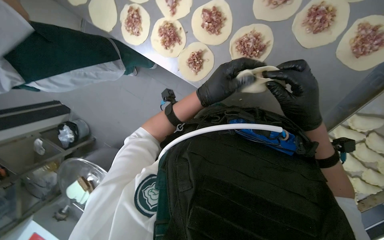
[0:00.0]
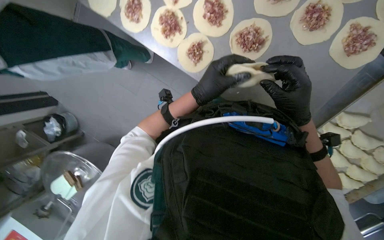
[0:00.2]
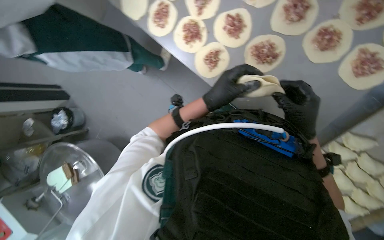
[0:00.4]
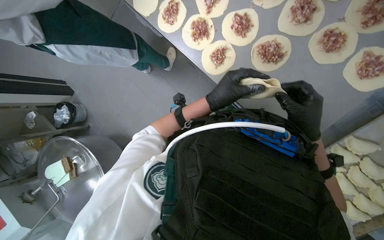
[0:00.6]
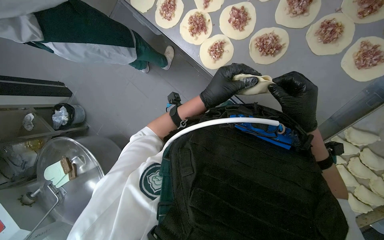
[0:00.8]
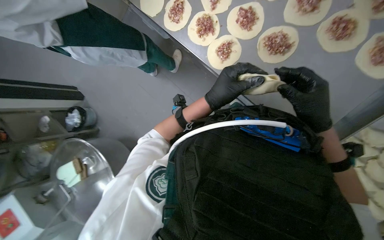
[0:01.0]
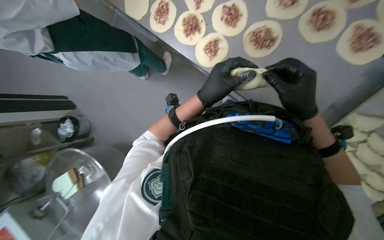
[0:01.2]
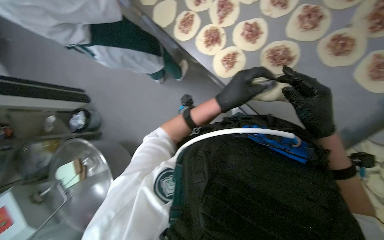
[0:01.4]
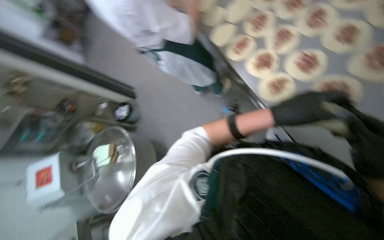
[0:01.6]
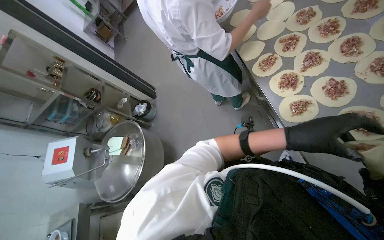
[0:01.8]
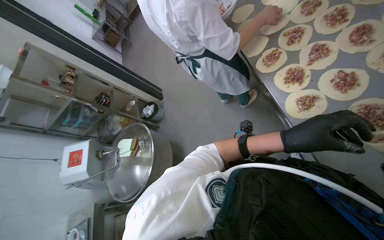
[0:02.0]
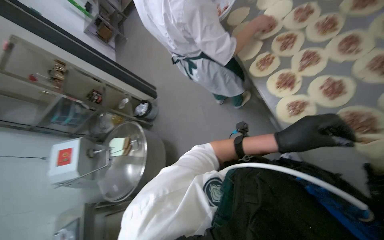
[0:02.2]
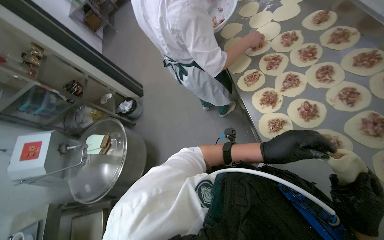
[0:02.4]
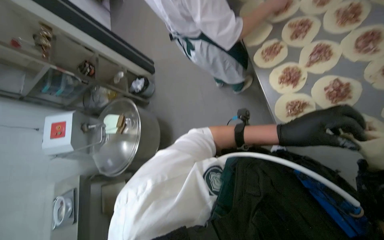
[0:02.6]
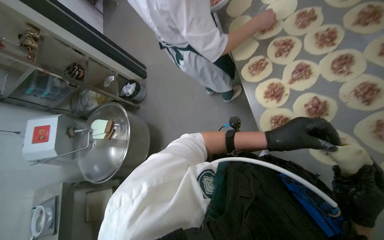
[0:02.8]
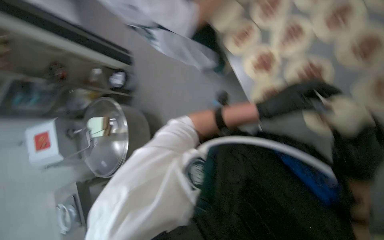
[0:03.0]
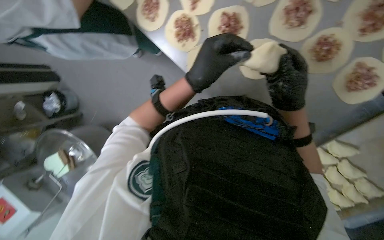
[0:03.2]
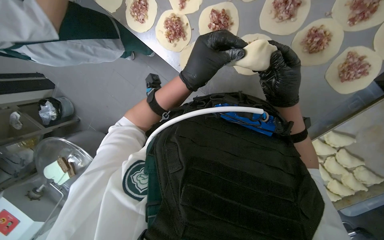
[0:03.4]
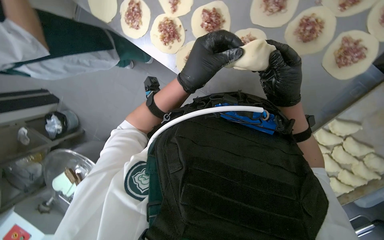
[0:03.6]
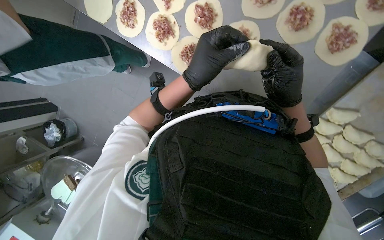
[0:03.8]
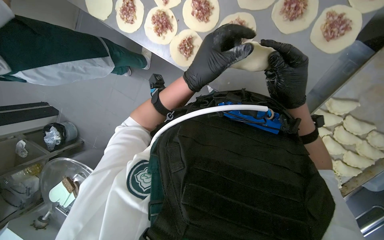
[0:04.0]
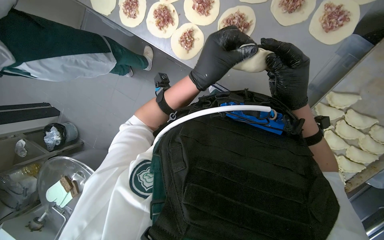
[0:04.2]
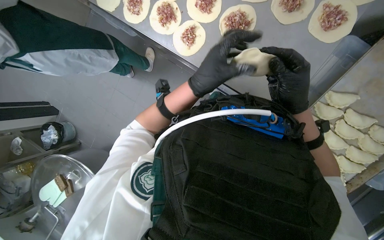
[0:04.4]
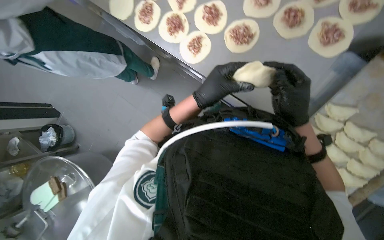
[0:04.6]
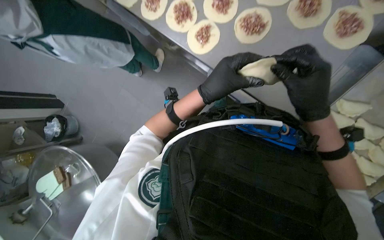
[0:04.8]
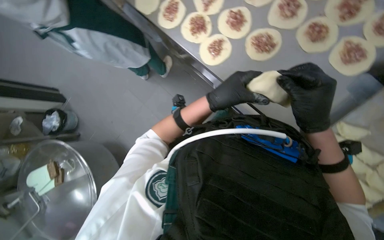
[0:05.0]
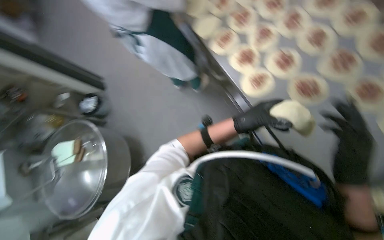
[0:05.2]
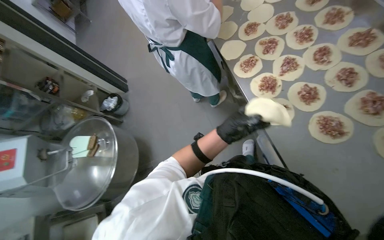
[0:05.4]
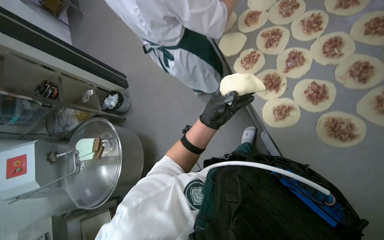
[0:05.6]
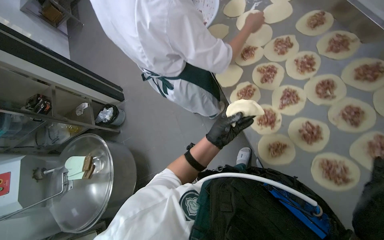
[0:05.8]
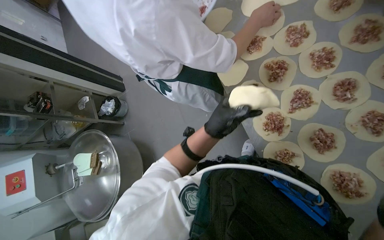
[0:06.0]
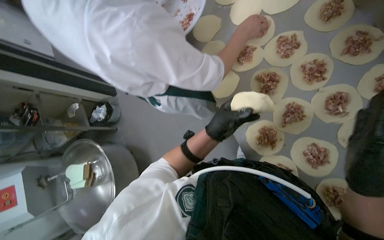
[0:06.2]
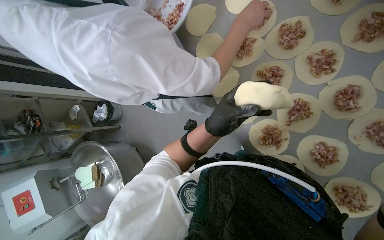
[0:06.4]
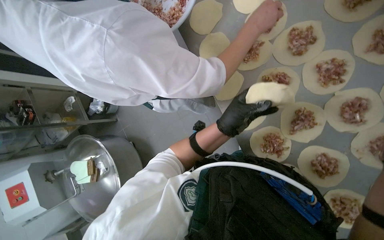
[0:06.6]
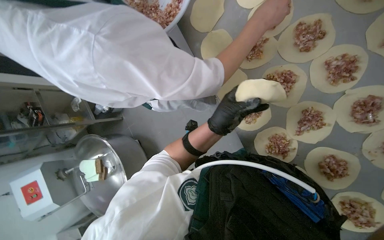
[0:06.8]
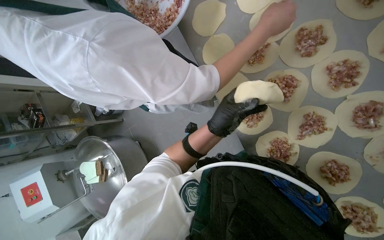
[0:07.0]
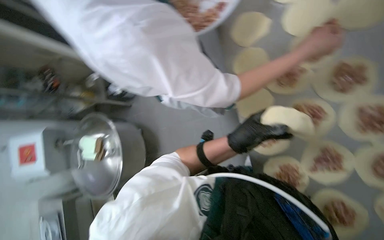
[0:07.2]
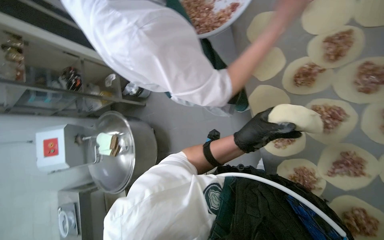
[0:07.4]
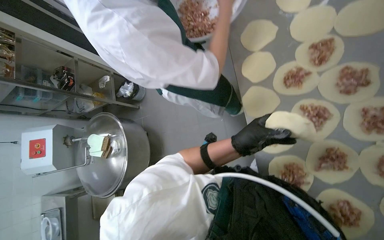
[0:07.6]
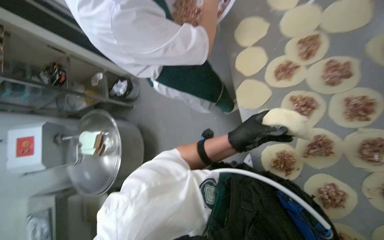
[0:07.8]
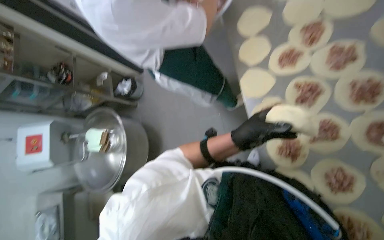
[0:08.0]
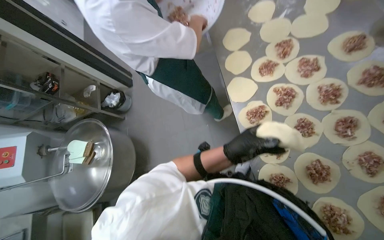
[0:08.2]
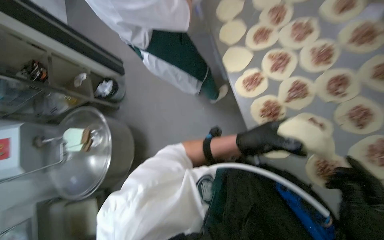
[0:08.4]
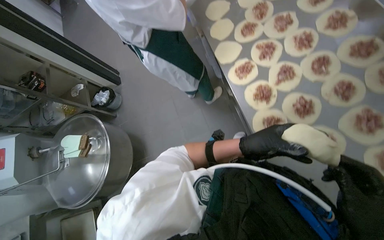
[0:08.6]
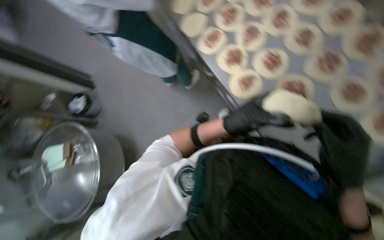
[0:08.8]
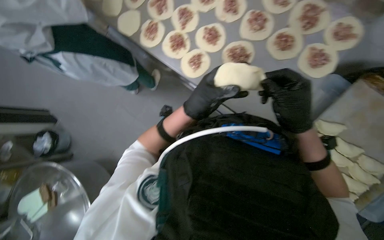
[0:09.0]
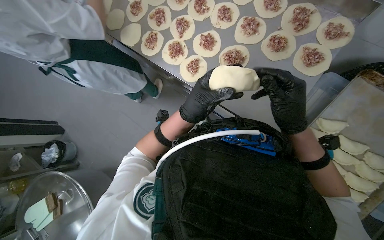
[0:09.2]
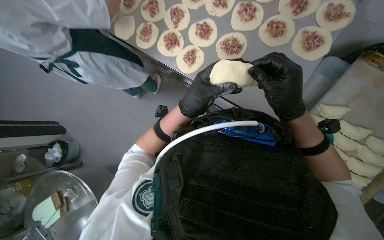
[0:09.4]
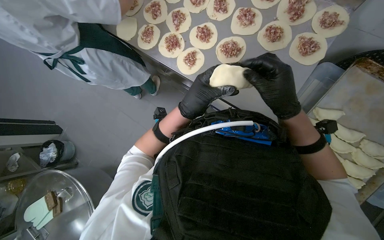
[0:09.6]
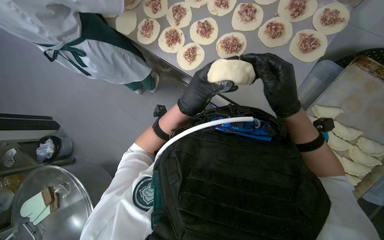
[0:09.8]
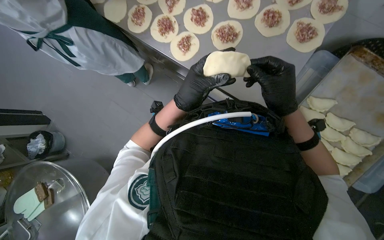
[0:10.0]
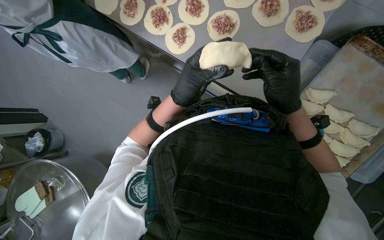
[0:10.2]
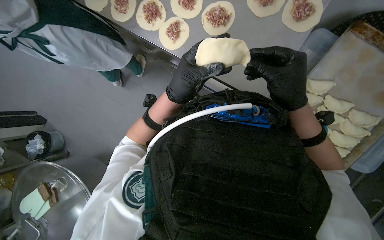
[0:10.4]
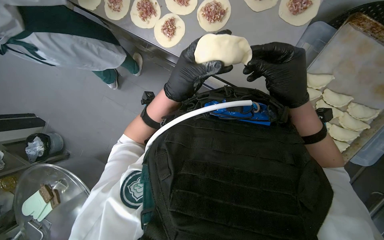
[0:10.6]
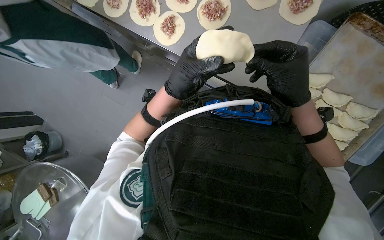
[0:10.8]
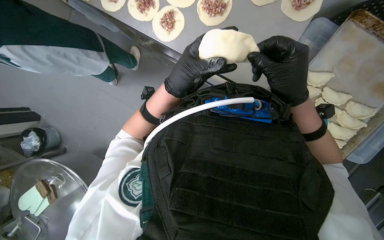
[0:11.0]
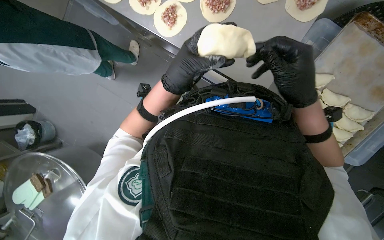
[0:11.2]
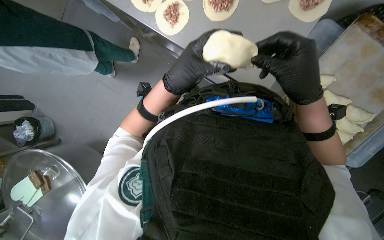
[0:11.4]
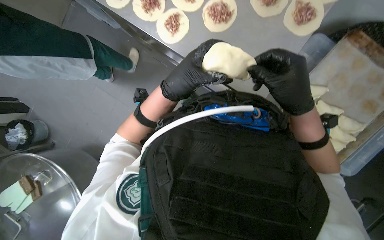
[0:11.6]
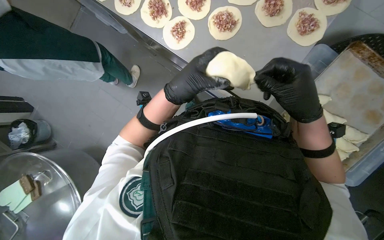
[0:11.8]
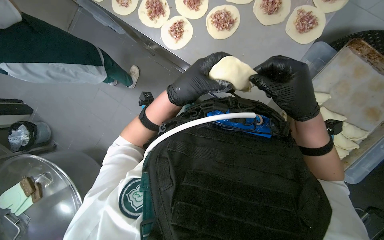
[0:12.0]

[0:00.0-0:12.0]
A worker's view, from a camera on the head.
Job: preparing food.
The whole recording: Folding meat-filled dough into dumplings. The worker folds dough circles filled with meat into dumplings and places them on a tray.
0:00.0 to 0:01.6: The head rotates approximately 30 degrees to the left. The view tilts some 15 degrees upward. The left hand heads down the picture, covering about 10 cm.
0:01.6 to 0:03.0: The camera pitches downward, by about 10 degrees.
0:03.0 to 0:04.4: The scene turns roughly 40 degrees counterclockwise in the picture.
0:04.4 to 0:06.0: The wearer looks about 35 degrees further to the left.
0:07.6 to 0:09.0: The wearer moves roughly 60 cm. The head turns to the right by approximately 45 degrees.
0:09.0 to 0:12.0: The hands work in one place, with small movements.

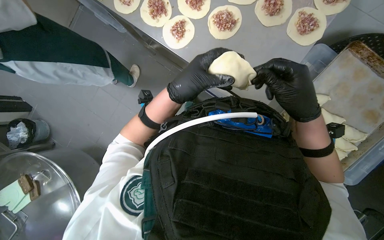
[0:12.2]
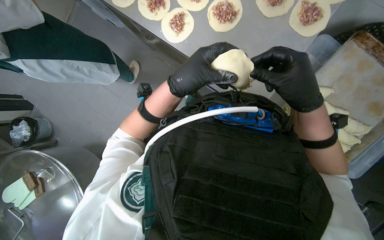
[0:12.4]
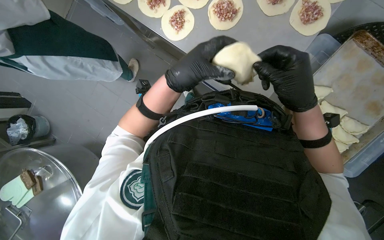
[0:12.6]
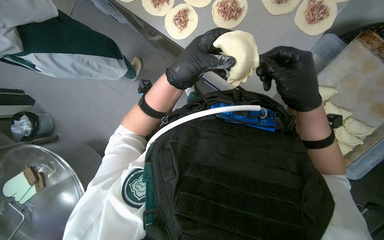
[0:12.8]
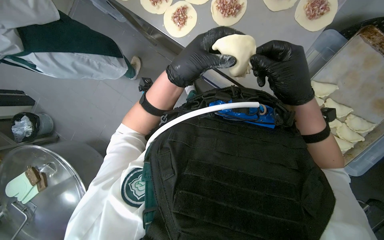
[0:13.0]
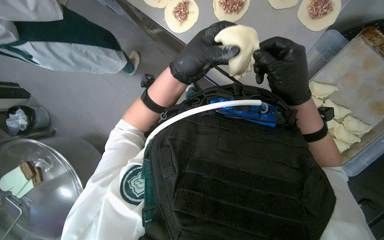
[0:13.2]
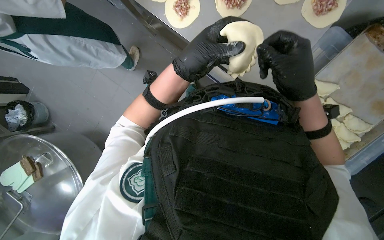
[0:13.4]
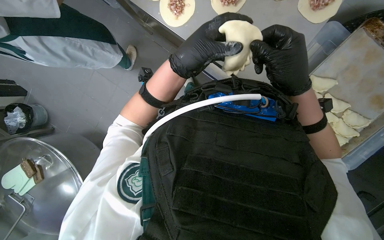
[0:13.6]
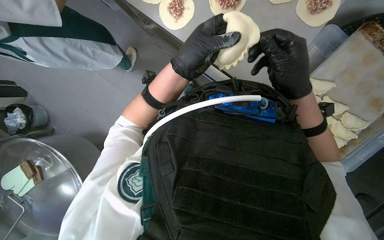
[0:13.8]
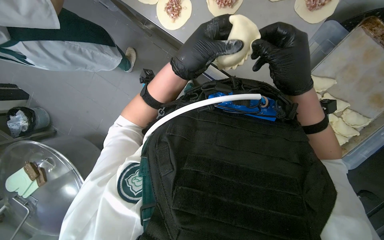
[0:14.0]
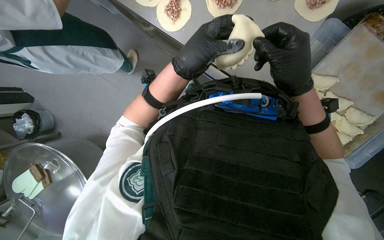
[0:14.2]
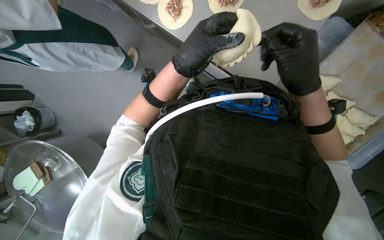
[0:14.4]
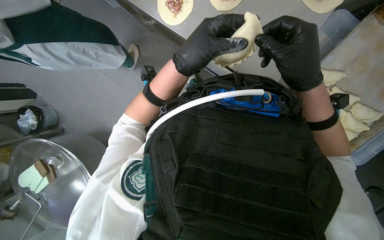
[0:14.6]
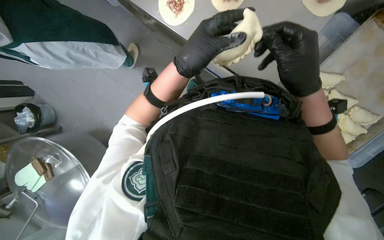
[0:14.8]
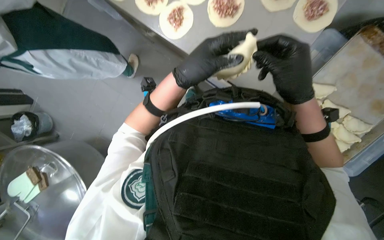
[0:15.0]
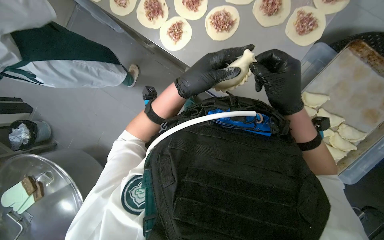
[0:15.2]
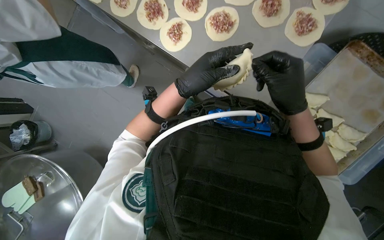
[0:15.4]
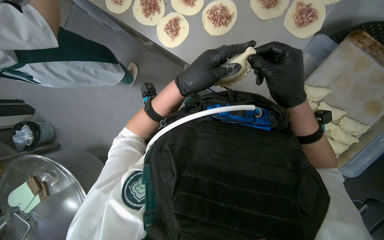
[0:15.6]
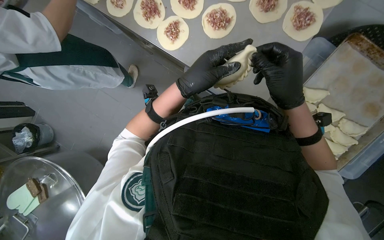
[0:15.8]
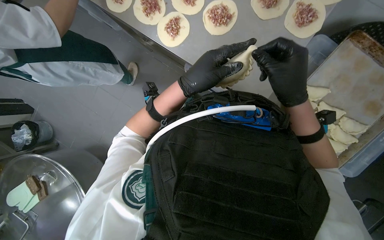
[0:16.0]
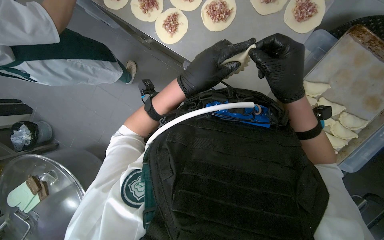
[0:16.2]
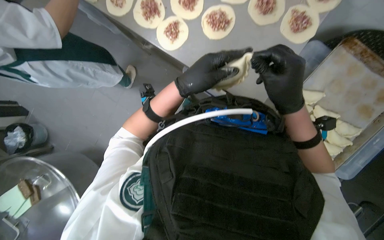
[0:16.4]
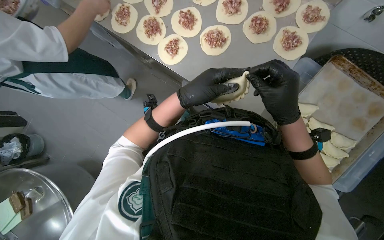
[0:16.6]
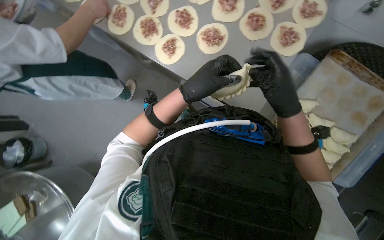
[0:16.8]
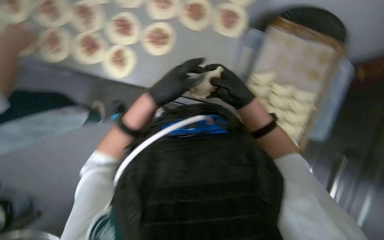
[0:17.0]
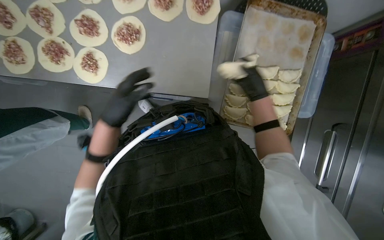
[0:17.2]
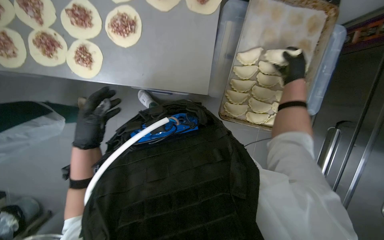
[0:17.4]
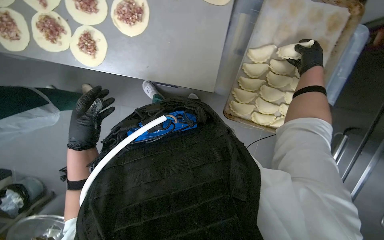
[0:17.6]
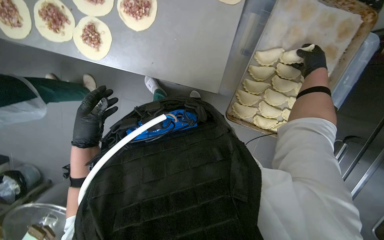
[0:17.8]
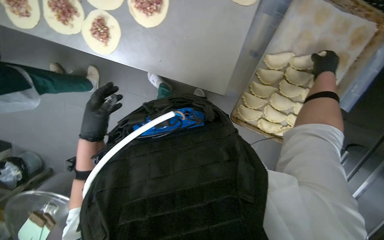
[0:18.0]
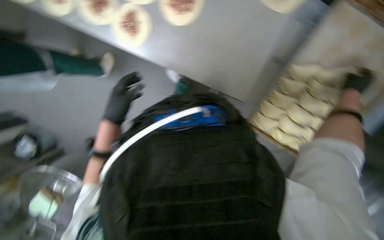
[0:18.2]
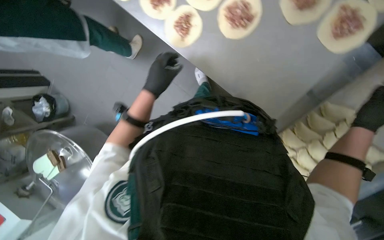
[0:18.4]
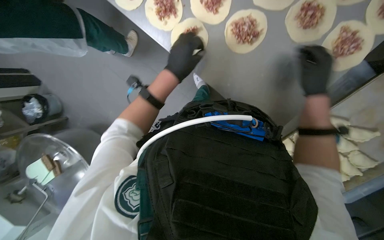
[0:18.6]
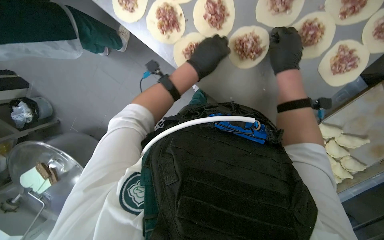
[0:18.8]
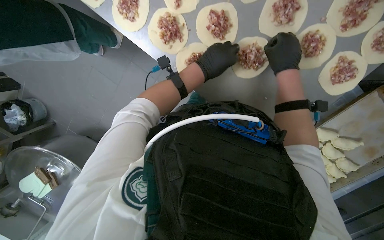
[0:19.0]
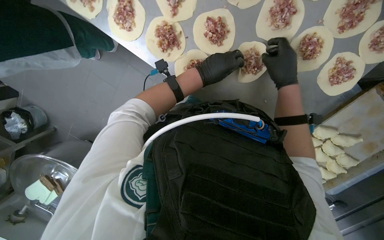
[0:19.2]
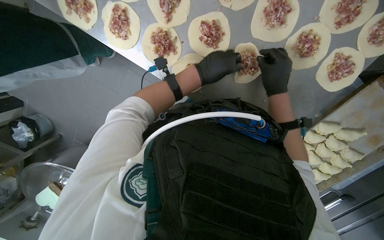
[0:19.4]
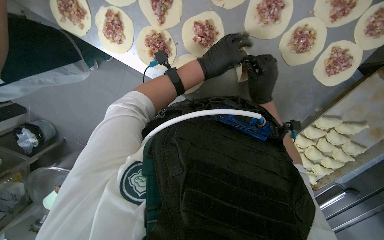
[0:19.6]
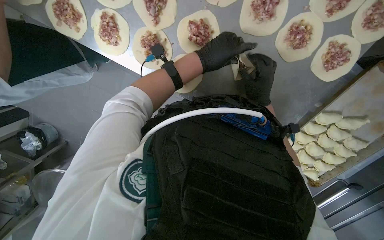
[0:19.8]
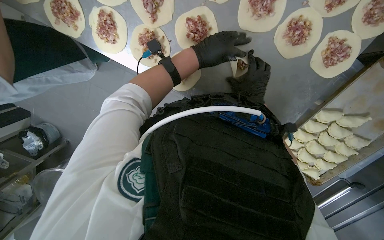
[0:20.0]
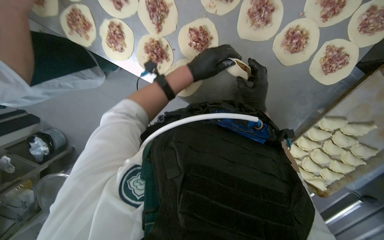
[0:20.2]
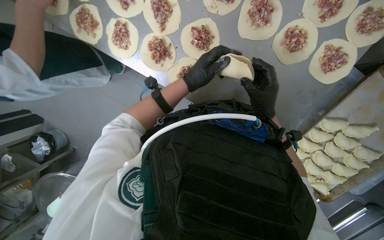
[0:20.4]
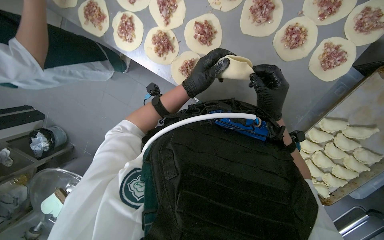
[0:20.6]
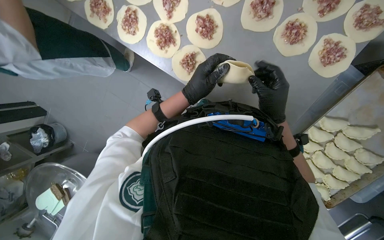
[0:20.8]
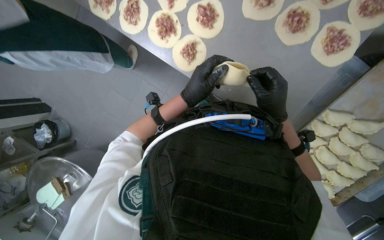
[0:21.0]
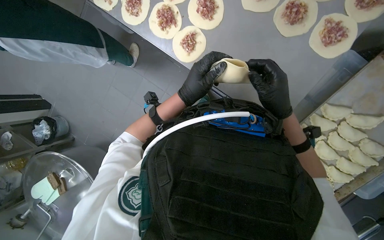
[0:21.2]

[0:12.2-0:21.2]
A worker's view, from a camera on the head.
Job: preparing food.
The whole recording: Folding meat-filled dough into dumplings. The worker folds dough circles filled with meat into dumplings and places them on a tray.
0:12.2 to 0:16.6: The hands are busy where they are.
0:16.6 to 0:18.2: The view tips downward by roughly 15 degrees.
0:18.2 to 0:19.8: The camera pitches upward, by some 20 degrees.
0:19.8 to 0:21.2: The view tips upward by roughly 15 degrees. The right hand is displaced nearer to the camera by approximately 10 cm. Meanwhile the left hand is displaced down the picture by approximately 30 cm.
